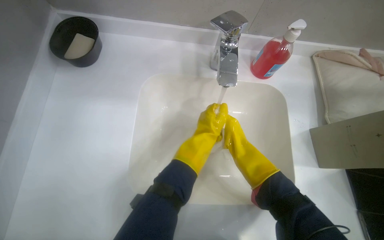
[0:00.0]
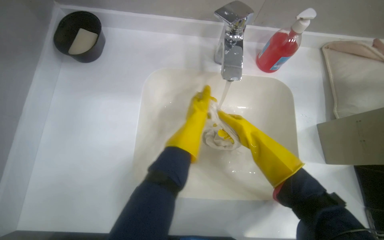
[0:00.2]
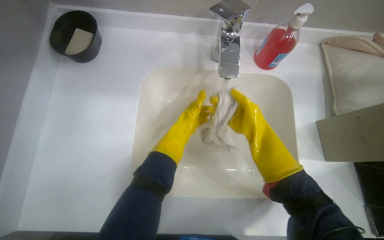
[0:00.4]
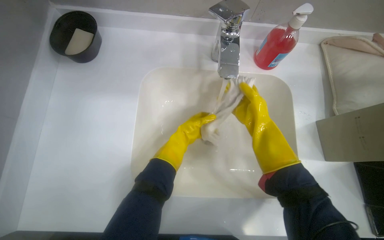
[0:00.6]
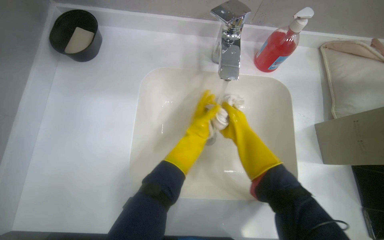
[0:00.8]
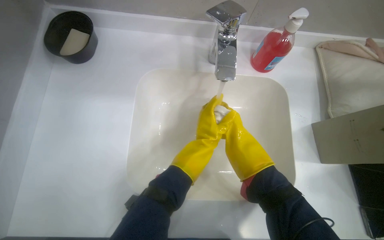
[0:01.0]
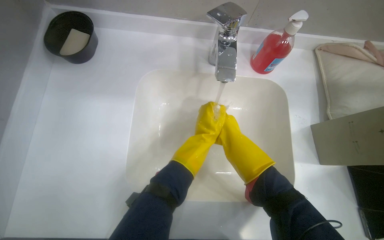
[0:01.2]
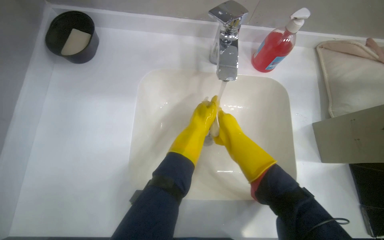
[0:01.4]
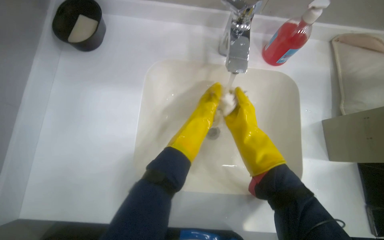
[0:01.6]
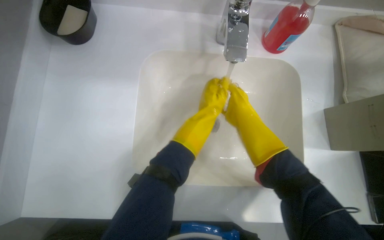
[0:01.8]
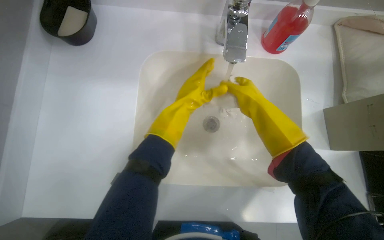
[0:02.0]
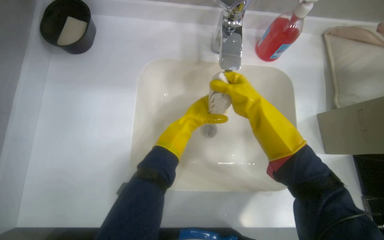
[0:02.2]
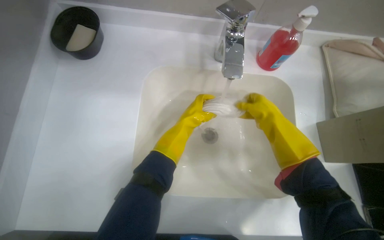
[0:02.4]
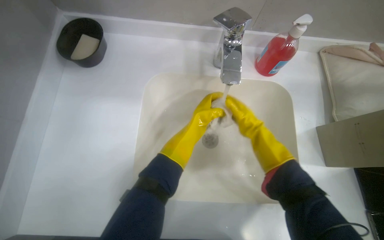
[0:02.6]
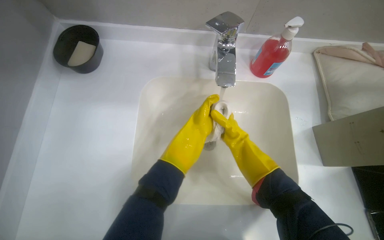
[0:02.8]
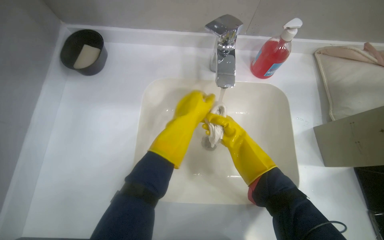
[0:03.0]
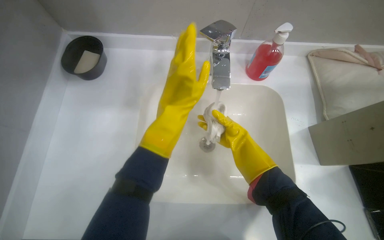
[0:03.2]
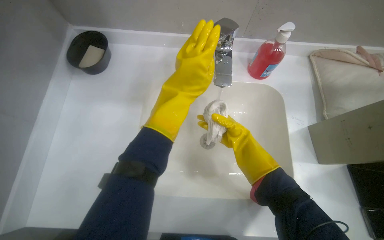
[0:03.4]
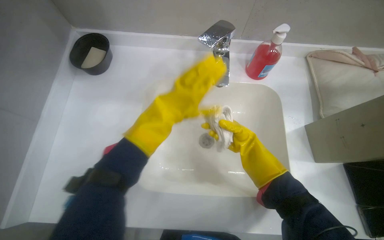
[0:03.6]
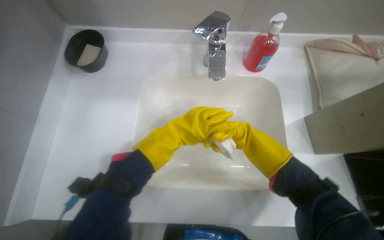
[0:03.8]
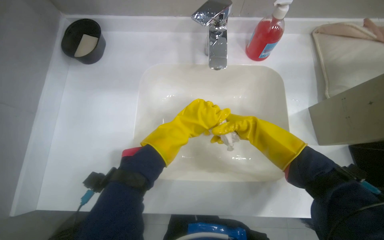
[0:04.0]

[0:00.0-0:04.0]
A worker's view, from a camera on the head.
Job: preparing cleaning supplies.
The whole recording: Washing cleaning cloth. The worker washes a cleaning cloth in the sink with water and soap.
0:02.6 to 0:04.0: The left hand heads nearer to the camera, covering about 10 cm. The right hand swings nearer and farther, roughly 10 cm each way, with 2 reversals.

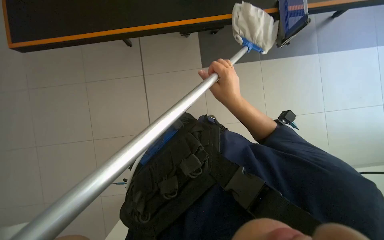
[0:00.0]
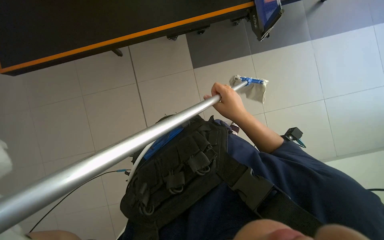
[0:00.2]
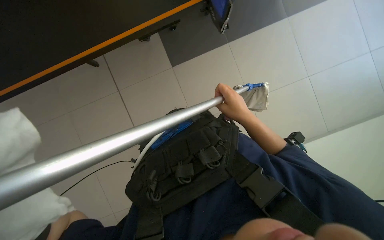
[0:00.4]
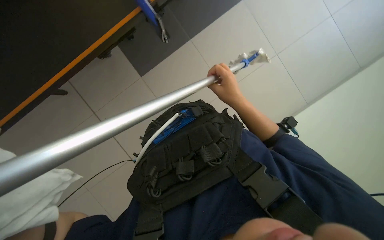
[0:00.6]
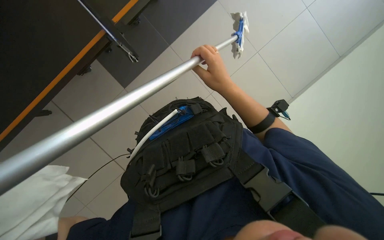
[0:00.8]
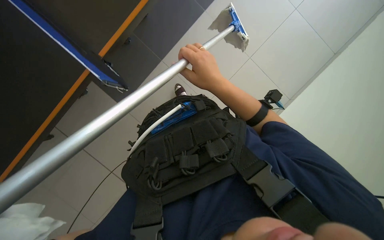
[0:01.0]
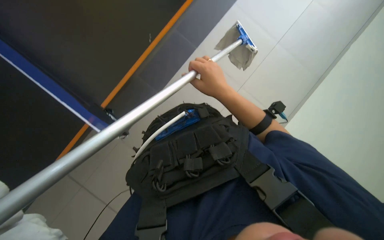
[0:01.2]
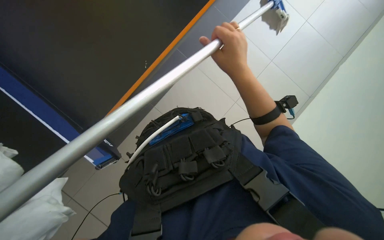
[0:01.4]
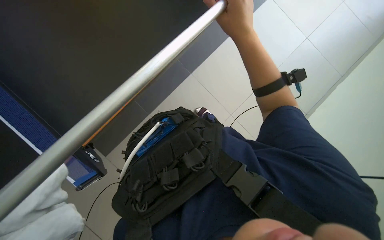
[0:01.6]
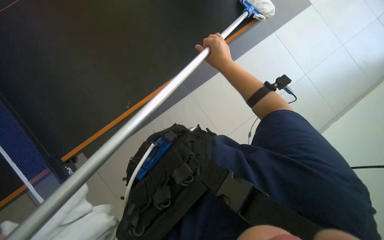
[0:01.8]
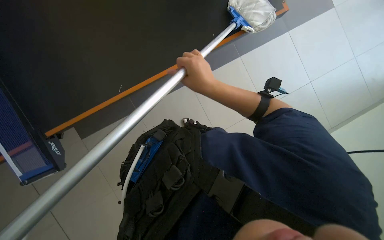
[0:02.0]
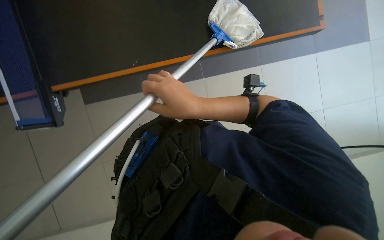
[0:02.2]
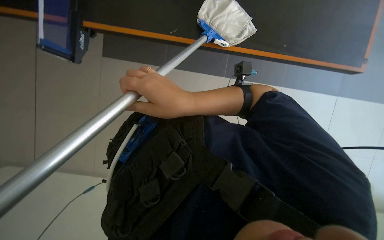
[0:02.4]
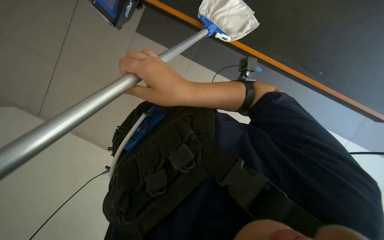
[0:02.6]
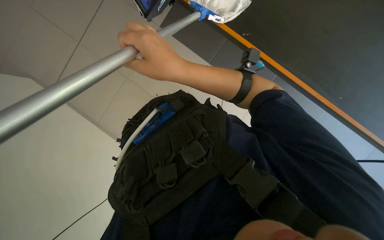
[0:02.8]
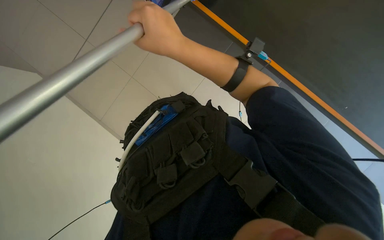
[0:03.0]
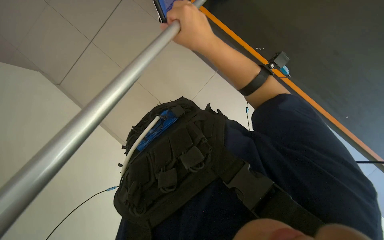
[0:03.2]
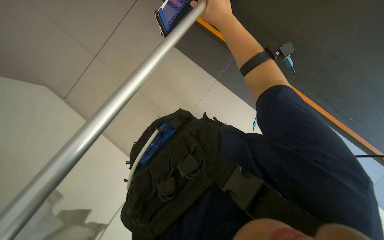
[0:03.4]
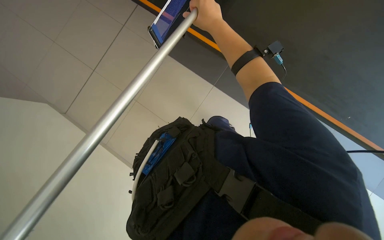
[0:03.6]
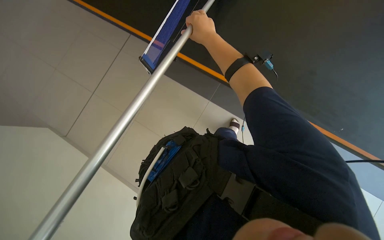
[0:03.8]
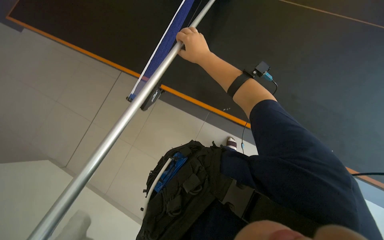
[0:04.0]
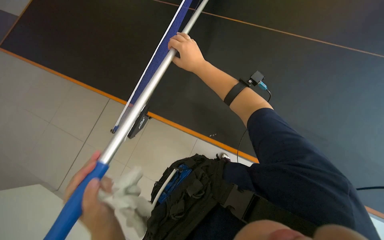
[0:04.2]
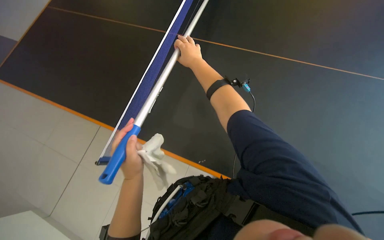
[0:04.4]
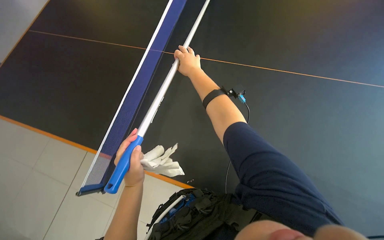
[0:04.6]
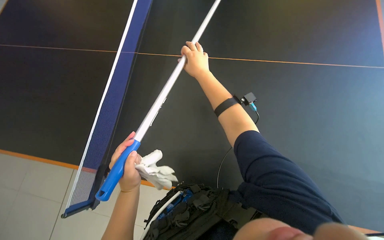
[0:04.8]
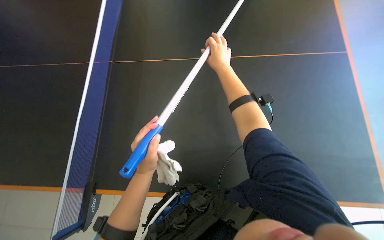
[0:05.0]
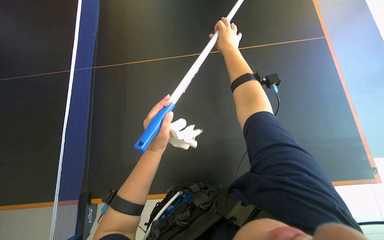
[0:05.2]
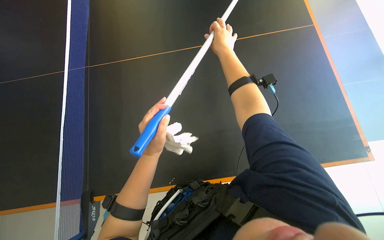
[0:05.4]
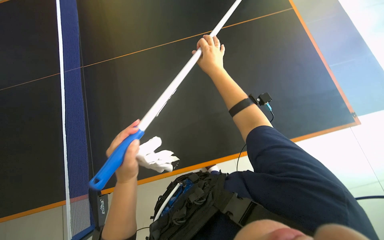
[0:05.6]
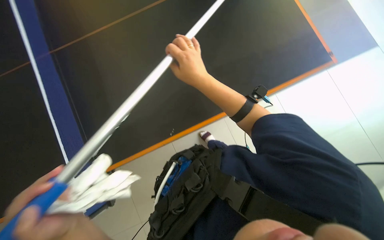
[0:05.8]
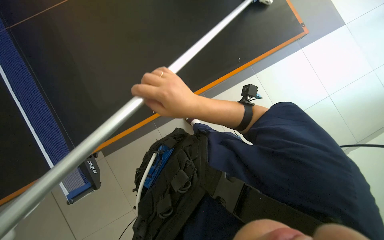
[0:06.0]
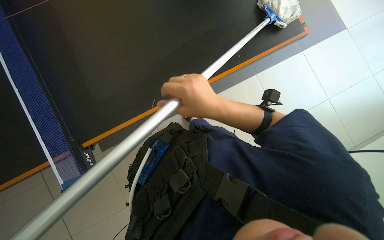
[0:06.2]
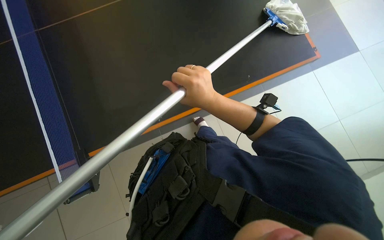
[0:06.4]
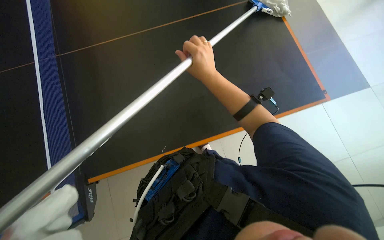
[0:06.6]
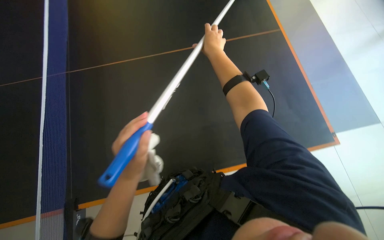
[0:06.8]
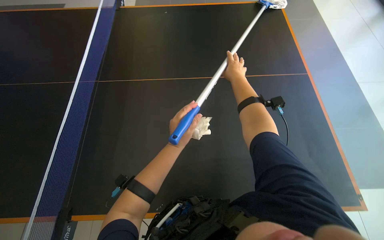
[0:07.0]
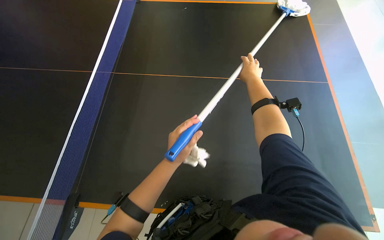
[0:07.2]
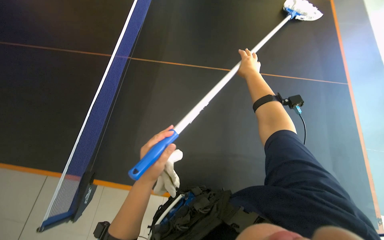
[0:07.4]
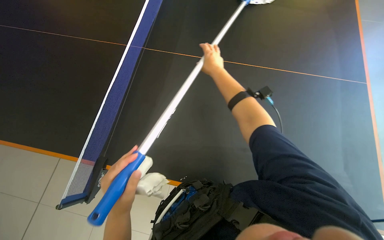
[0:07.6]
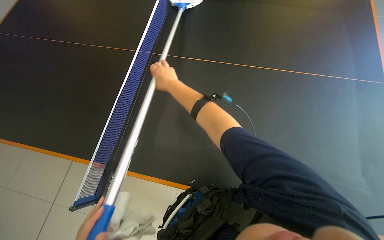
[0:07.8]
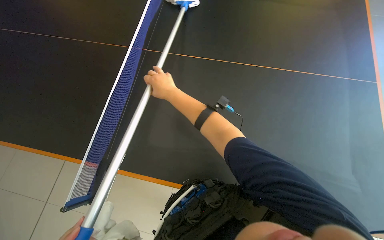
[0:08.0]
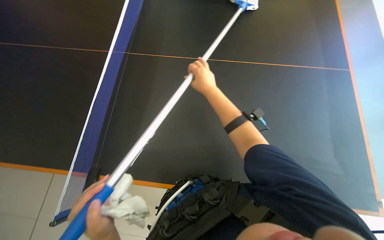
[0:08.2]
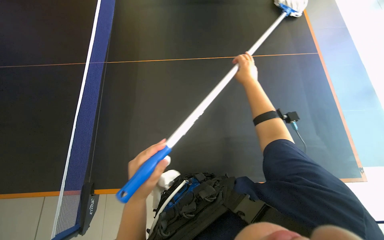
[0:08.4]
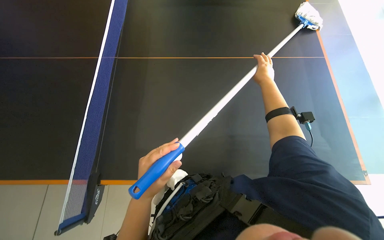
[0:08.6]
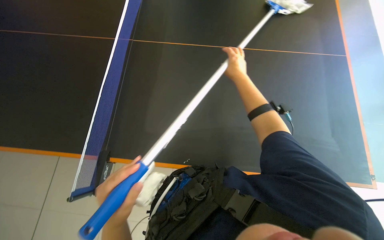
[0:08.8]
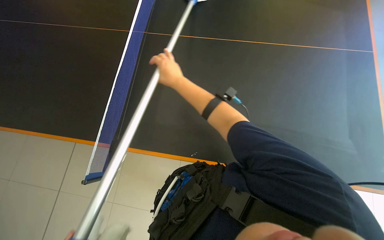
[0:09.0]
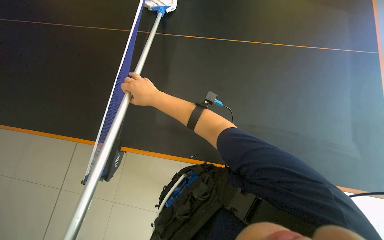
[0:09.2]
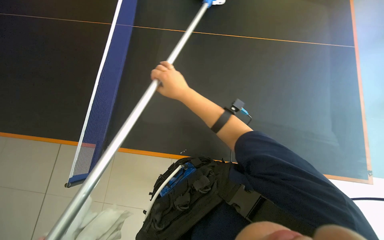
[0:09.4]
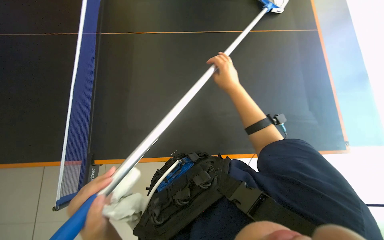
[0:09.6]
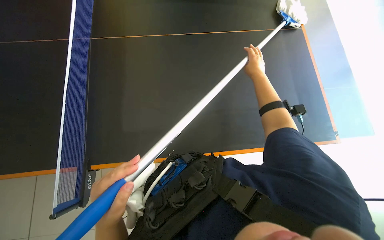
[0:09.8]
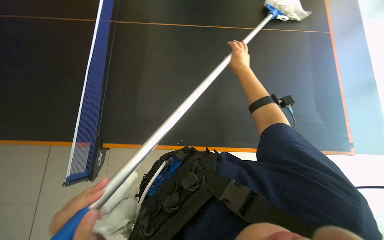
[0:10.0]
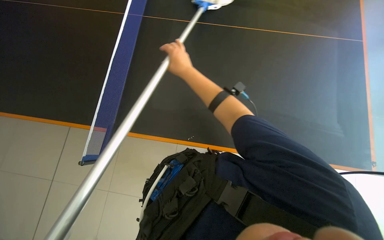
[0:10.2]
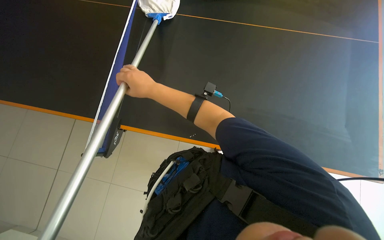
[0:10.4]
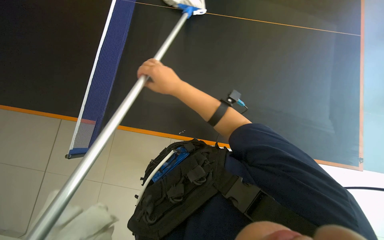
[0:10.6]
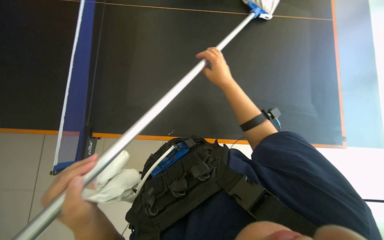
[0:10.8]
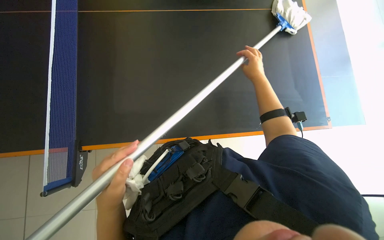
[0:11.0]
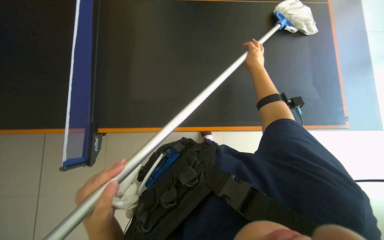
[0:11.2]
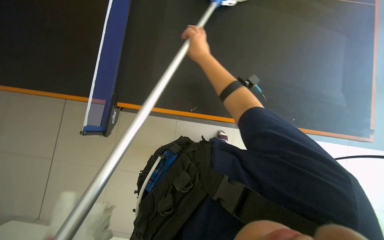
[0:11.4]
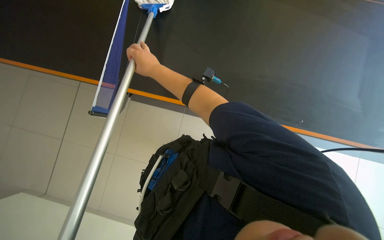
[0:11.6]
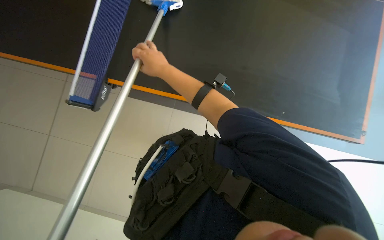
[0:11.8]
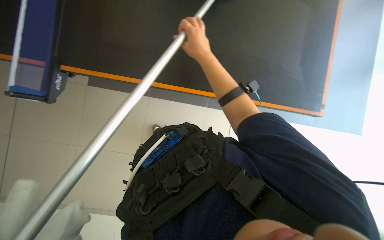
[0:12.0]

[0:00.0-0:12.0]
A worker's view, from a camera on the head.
Job: wiping surfaces.
The whole recording: Cleaning black table surface. The worker cleans a large black table surface using a long-handled tool with both a cloth and a squeegee.
0:00.0 to 0:01.6: The right hand travels up the picture by approximately 15 cm.
0:01.6 to 0:03.0: The right hand goes down the picture and returns, roughly 15 cm each way.
0:03.0 to 0:04.4: The right hand goes roughly 25 cm up the picture, farther from the camera and to the right.
0:04.4 to 0:06.0: The right hand is displaced down the picture and nearer to the camera by some 15 cm.
0:06.0 to 0:07.6: The right hand heads farther from the camera and up the picture, covering roughly 25 cm.
0:07.6 to 0:09.0: The right hand swings left and right, about 35 cm each way, with 2 reversals.
0:09.0 to 0:10.4: The right hand goes to the right and returns, about 30 cm each way.
0:10.4 to 0:12.0: The view tilts roughly 25 degrees downward.

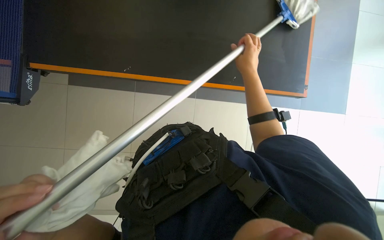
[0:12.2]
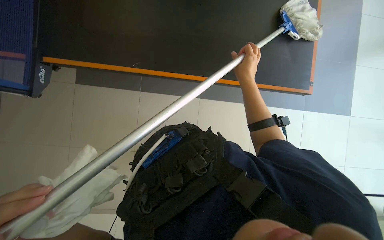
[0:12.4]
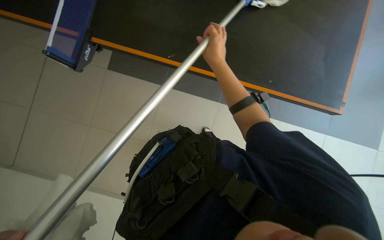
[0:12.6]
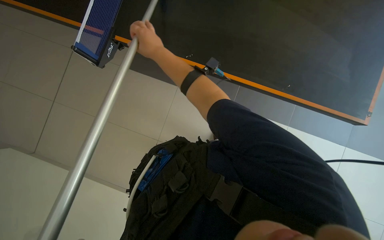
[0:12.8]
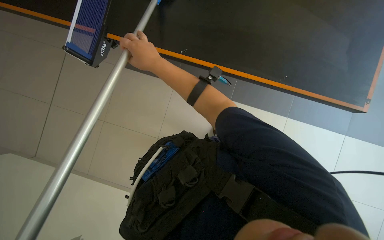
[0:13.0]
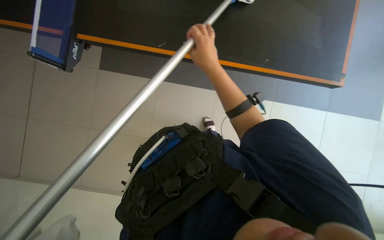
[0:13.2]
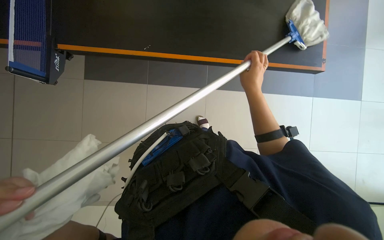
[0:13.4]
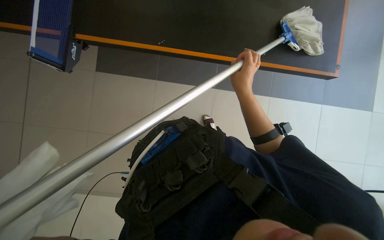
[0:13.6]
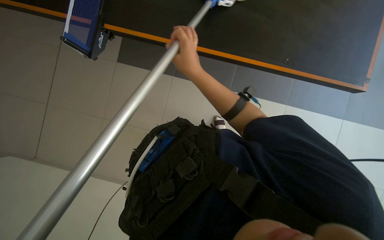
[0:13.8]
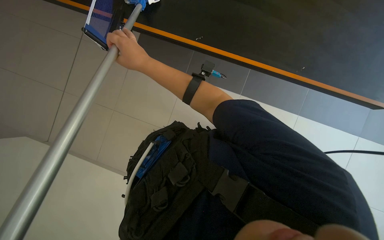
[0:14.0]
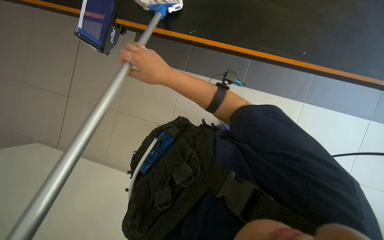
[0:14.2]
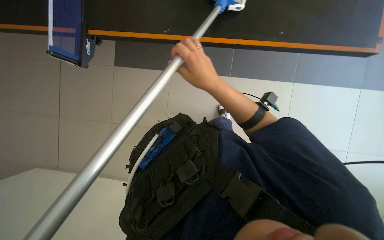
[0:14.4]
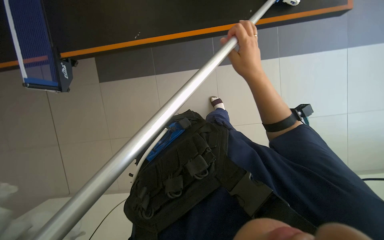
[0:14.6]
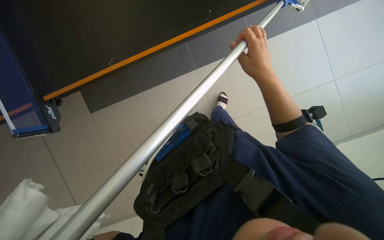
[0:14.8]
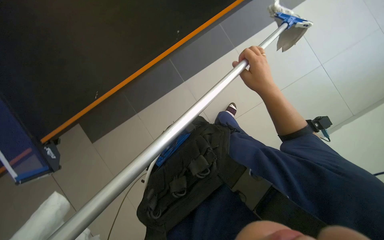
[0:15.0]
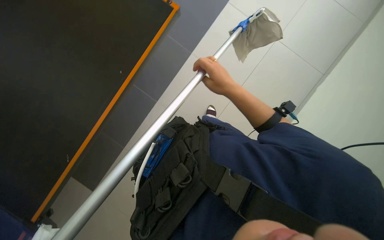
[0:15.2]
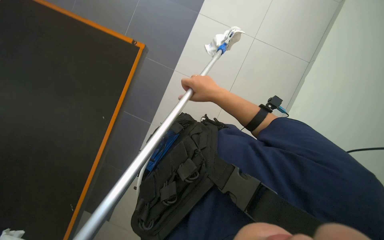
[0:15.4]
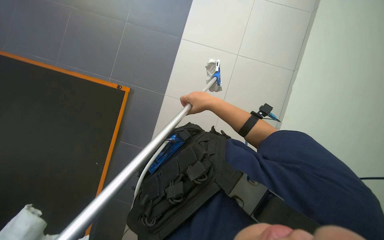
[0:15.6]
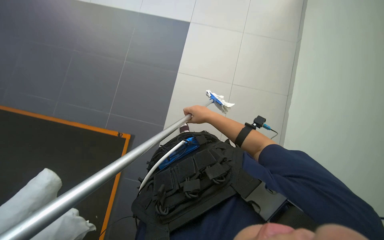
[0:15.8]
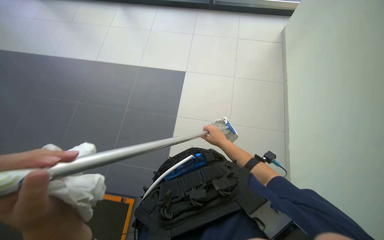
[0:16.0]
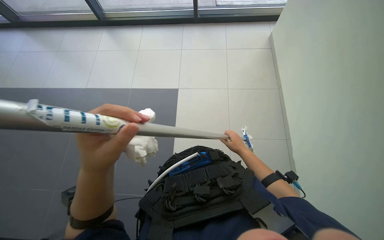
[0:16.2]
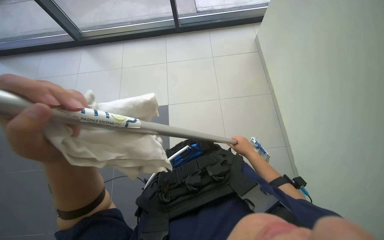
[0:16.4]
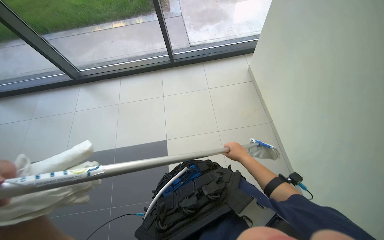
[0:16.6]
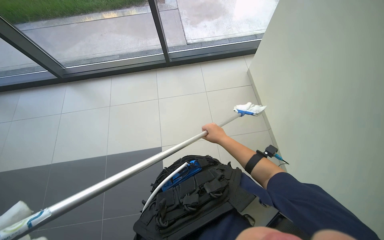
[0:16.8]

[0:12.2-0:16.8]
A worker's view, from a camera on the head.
Job: wiping surfaces.
The whole recording: Cleaning black table surface. The worker cleans a large black table surface using a long-handled tool with both a cloth and a squeegee.
0:12.2 to 0:13.8: The right hand swings left and right, some 25 cm each way, with 2 reversals.
0:13.8 to 0:15.2: The view tilts roughly 15 degrees upward. The scene turns approximately 55 degrees counterclockwise in the picture.
0:15.2 to 0:16.8: The view tilts approximately 20 degrees upward. The right hand is displaced farther from the camera by roughly 25 cm.
